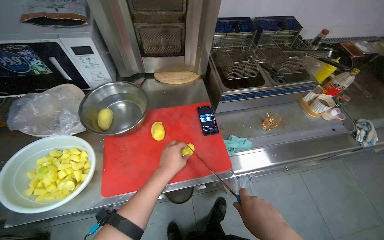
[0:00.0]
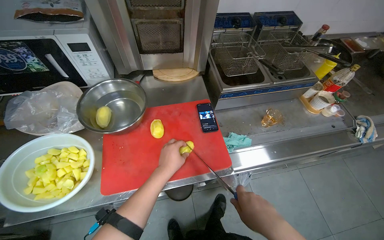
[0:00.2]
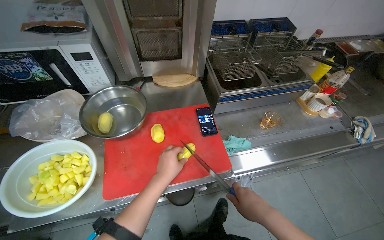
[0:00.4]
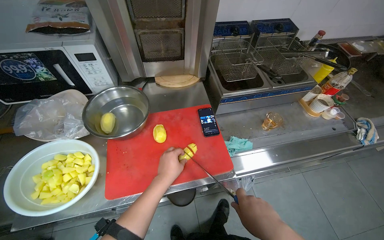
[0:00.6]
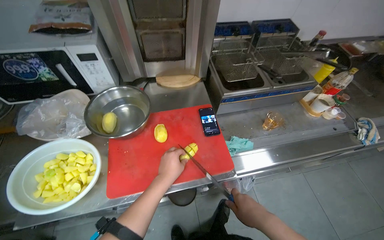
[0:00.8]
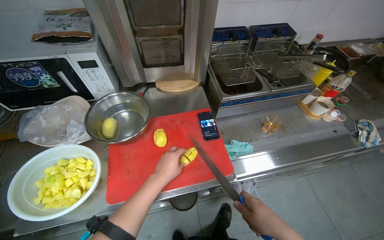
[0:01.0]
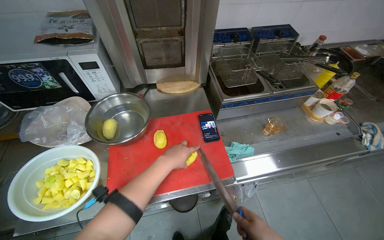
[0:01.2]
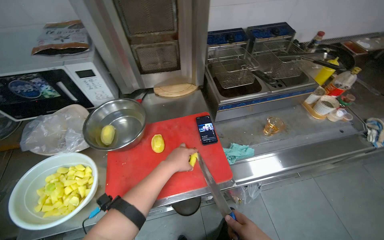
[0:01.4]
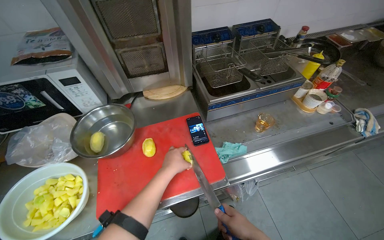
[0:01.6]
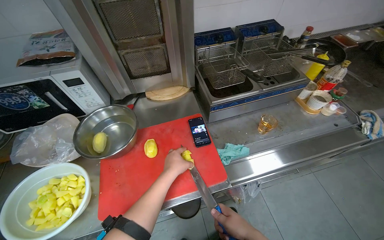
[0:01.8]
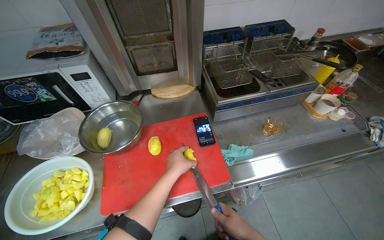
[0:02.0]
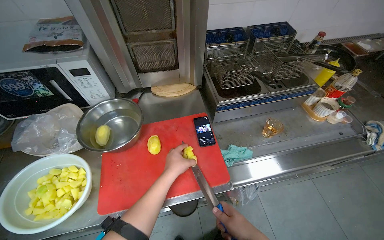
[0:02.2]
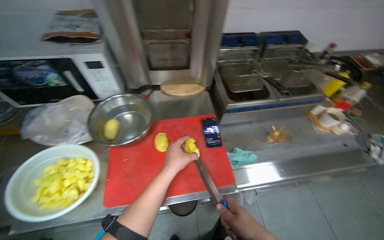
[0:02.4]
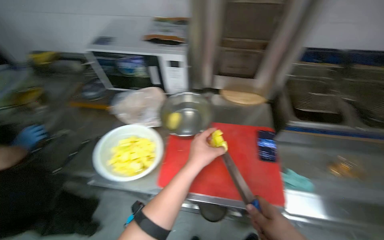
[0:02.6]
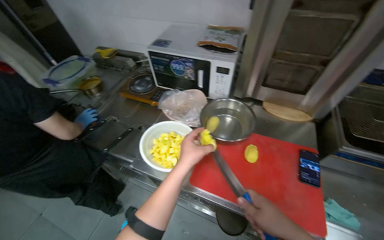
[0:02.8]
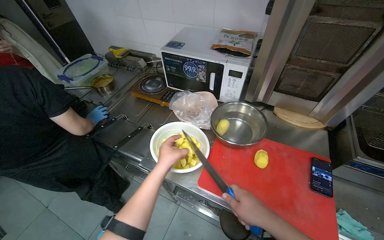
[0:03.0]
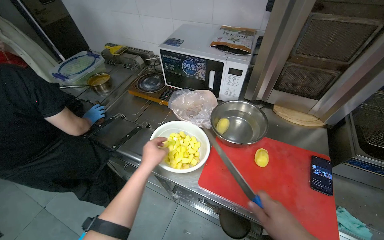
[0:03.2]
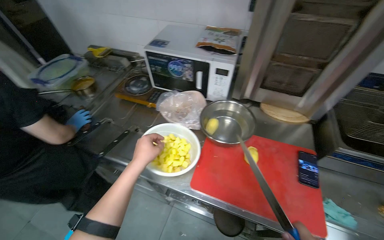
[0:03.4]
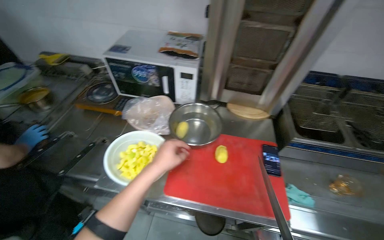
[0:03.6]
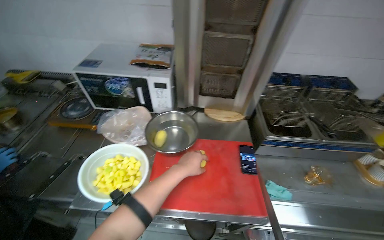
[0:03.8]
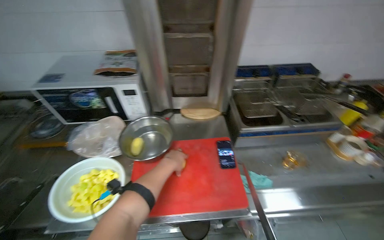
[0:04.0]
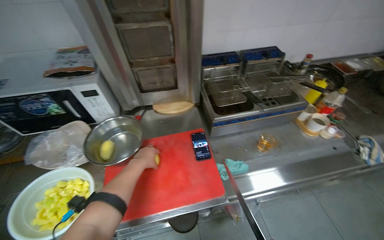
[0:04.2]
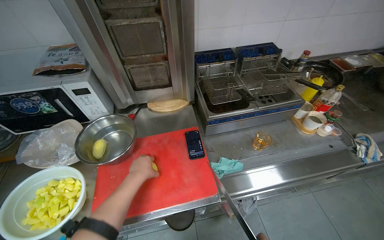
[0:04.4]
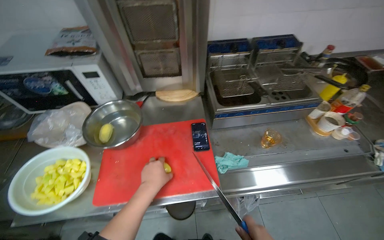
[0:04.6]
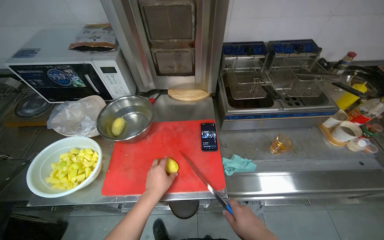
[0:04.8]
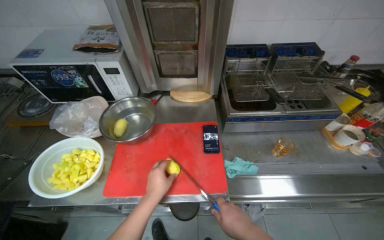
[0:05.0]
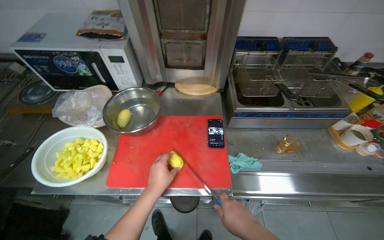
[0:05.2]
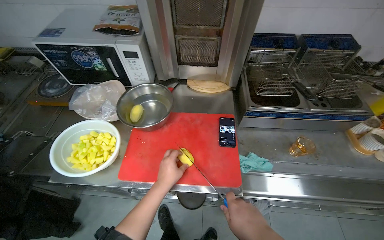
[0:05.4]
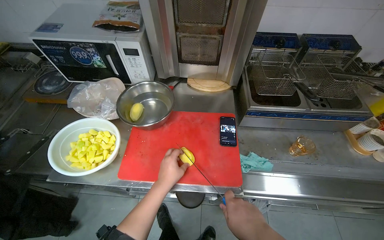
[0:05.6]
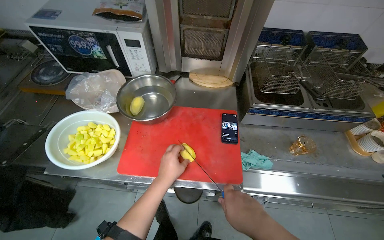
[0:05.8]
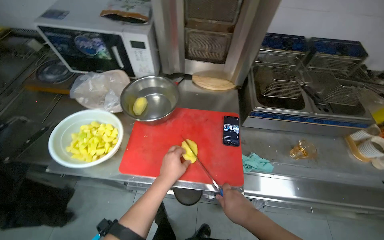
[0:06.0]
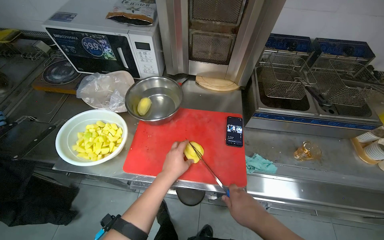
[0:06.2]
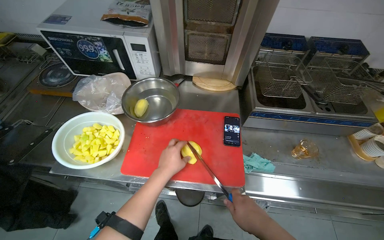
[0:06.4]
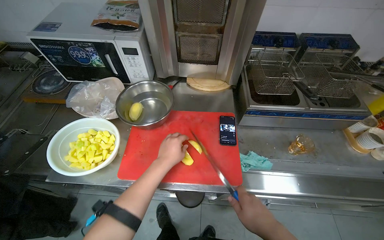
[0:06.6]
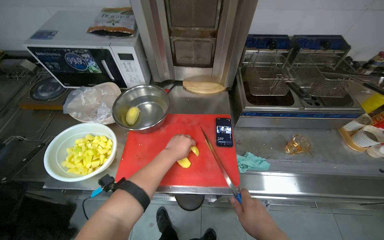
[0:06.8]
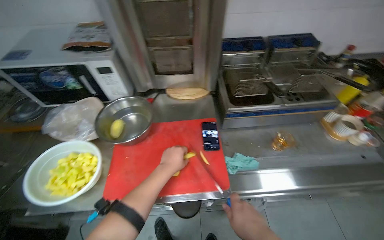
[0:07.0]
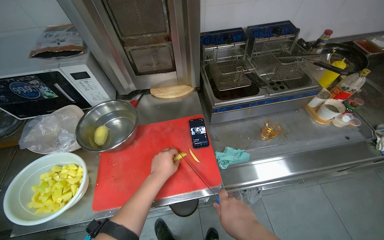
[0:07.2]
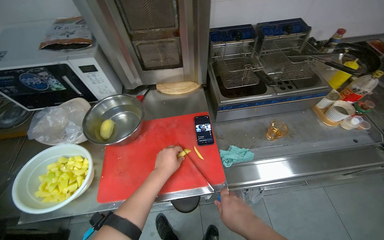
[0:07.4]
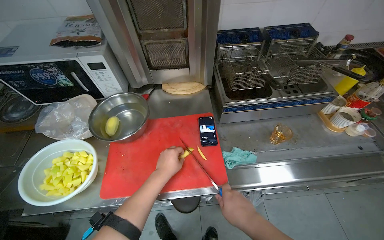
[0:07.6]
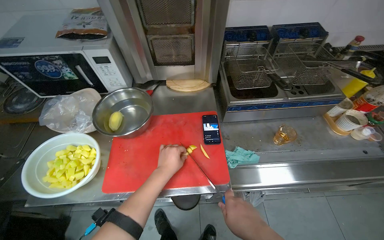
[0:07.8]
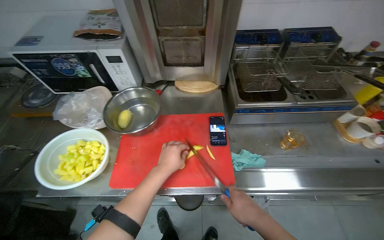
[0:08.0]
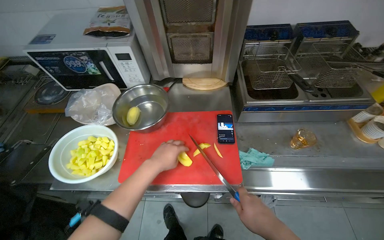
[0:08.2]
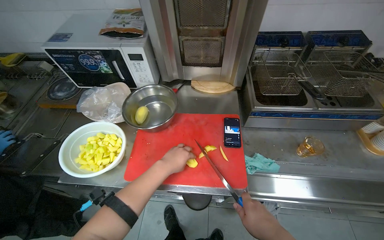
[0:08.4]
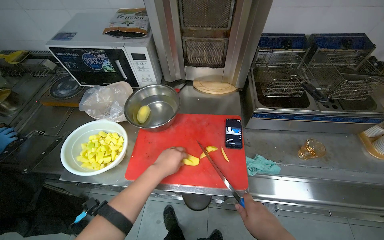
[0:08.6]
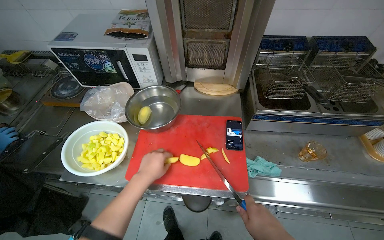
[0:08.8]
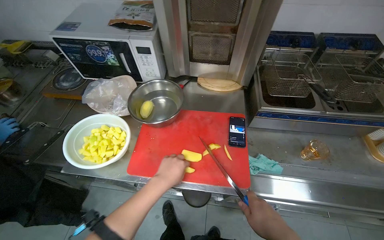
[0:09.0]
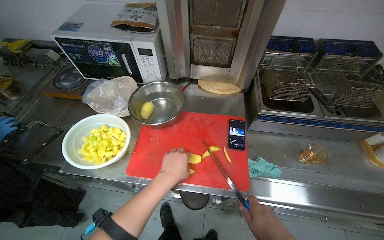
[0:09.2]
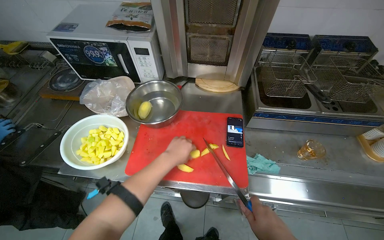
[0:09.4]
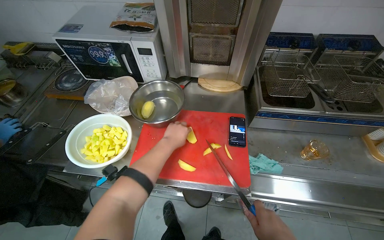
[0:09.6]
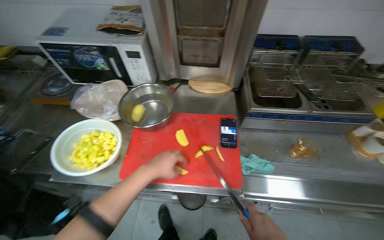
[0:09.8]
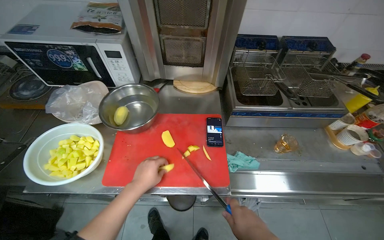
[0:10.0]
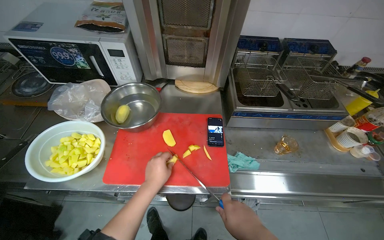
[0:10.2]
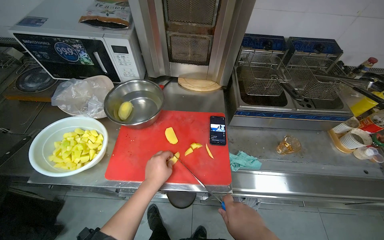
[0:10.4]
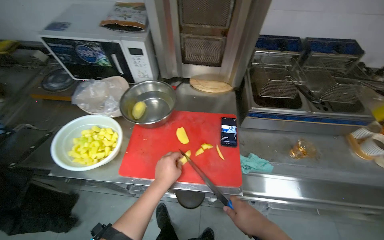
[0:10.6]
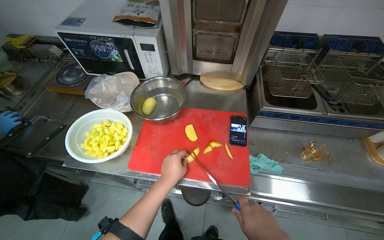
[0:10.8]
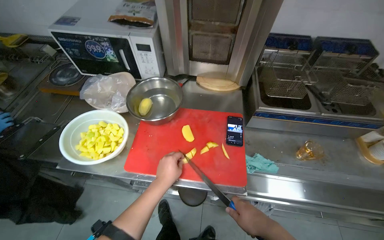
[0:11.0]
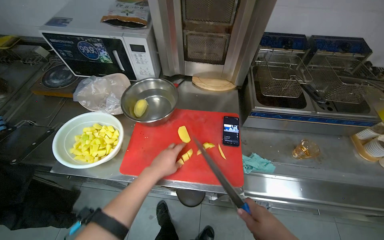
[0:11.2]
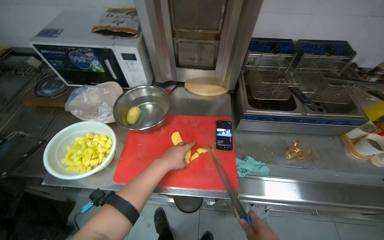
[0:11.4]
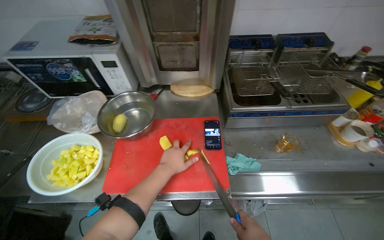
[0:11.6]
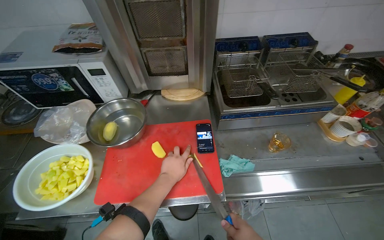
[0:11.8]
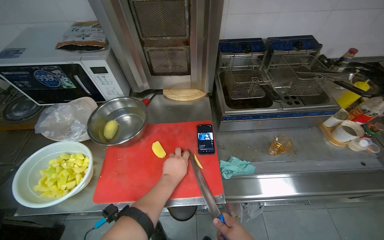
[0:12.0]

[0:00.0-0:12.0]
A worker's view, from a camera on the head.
Job: preparing food.
The whole recording: Slicing potatoes for preparation. The worker picks up potatoes from a bowl and slices them into pieces on a red cutting board.
0:01.6 to 0:03.0: The head rotates approximately 45 degrees to the left.
0:03.0 to 0:04.4: The wearer's head swings about 40 degrees to the right.

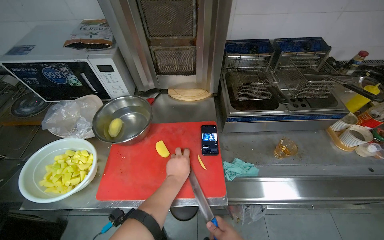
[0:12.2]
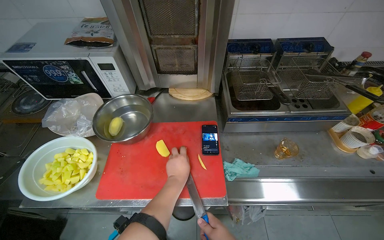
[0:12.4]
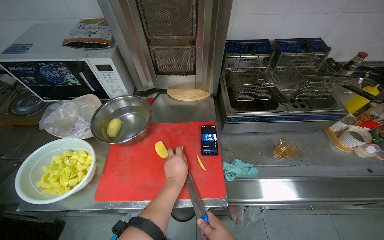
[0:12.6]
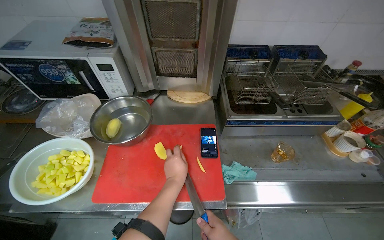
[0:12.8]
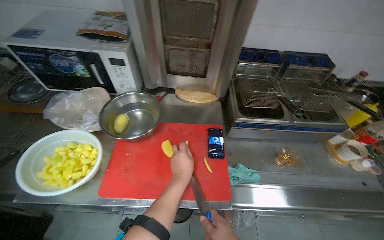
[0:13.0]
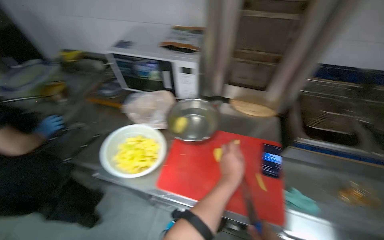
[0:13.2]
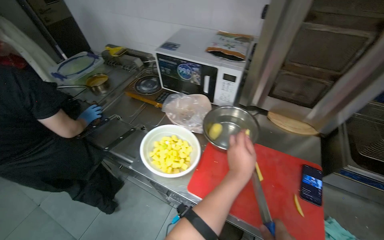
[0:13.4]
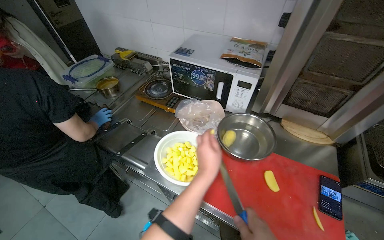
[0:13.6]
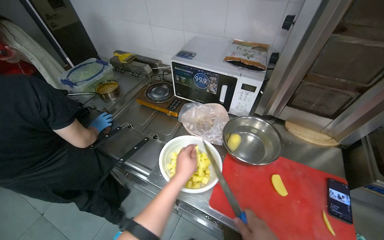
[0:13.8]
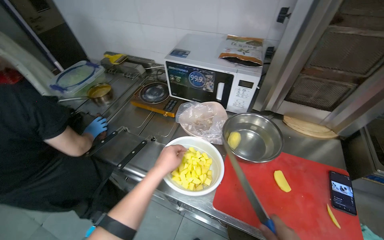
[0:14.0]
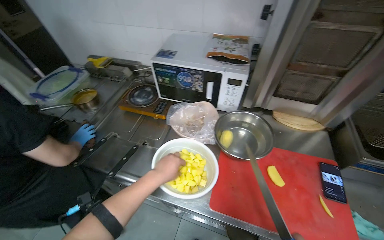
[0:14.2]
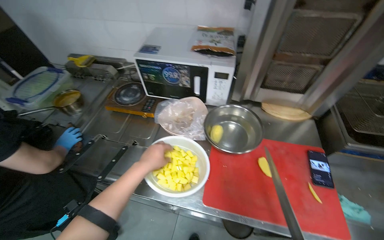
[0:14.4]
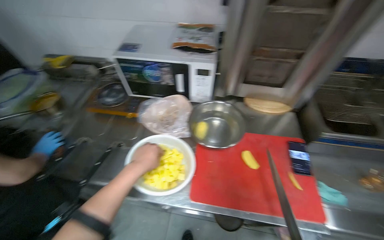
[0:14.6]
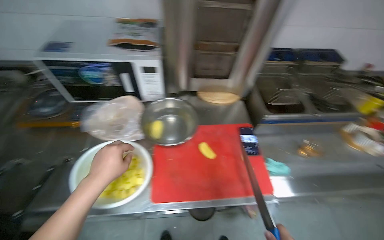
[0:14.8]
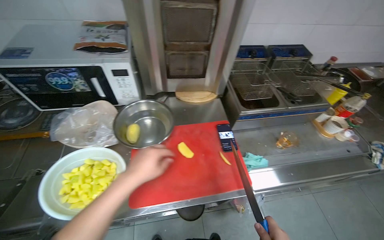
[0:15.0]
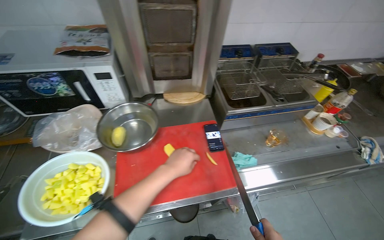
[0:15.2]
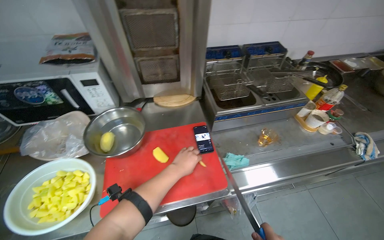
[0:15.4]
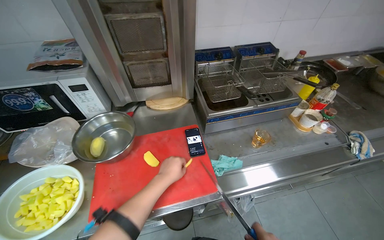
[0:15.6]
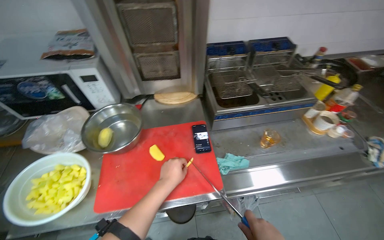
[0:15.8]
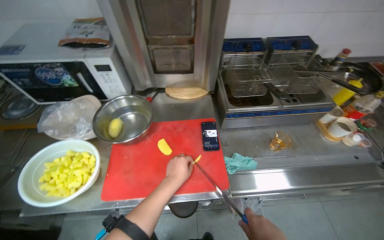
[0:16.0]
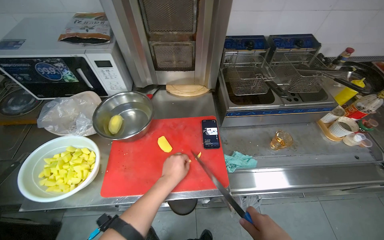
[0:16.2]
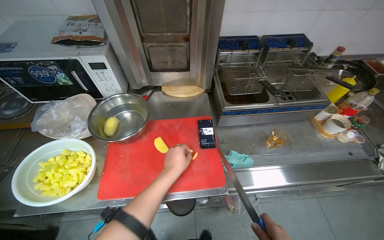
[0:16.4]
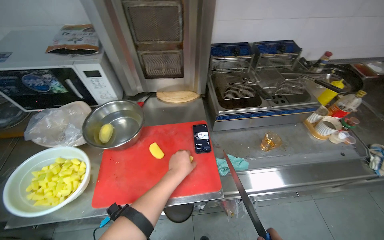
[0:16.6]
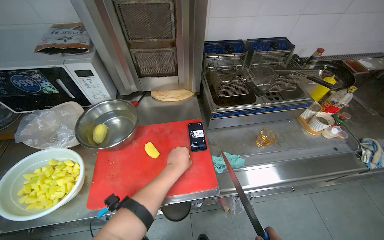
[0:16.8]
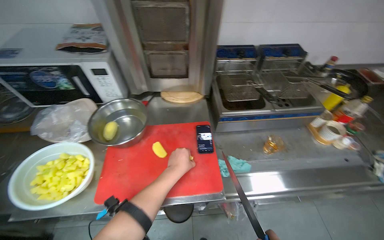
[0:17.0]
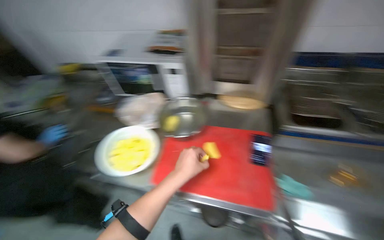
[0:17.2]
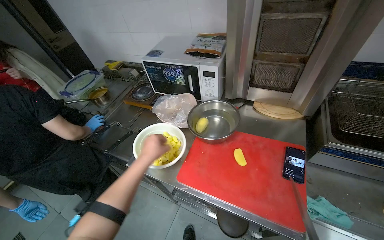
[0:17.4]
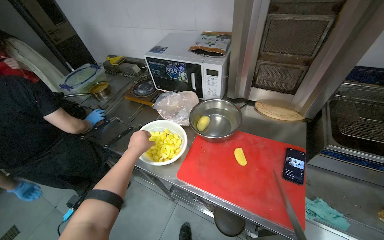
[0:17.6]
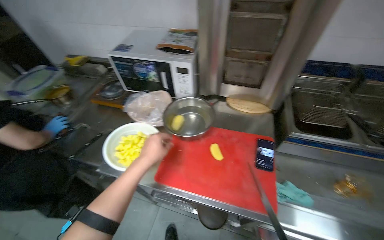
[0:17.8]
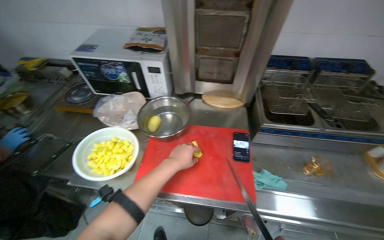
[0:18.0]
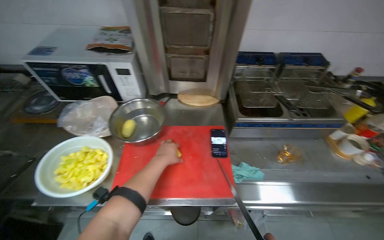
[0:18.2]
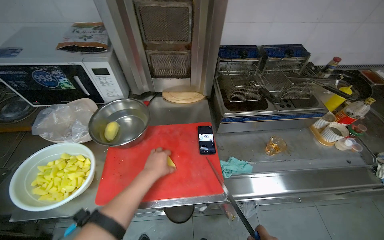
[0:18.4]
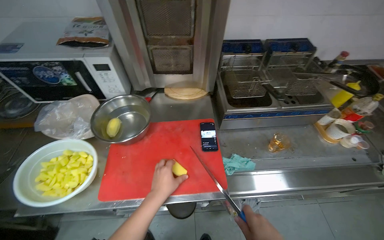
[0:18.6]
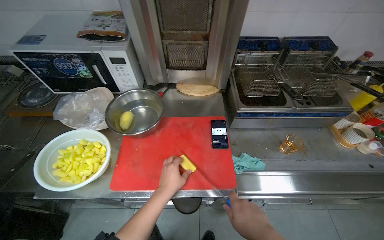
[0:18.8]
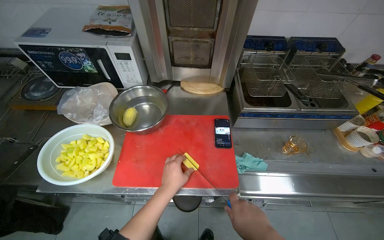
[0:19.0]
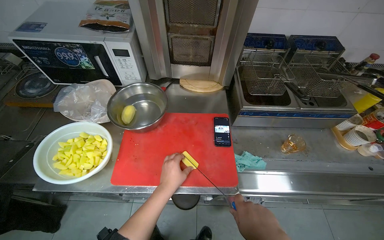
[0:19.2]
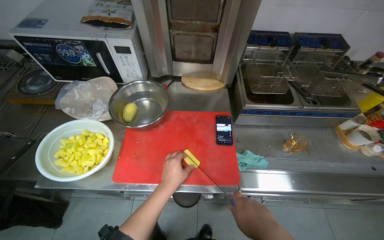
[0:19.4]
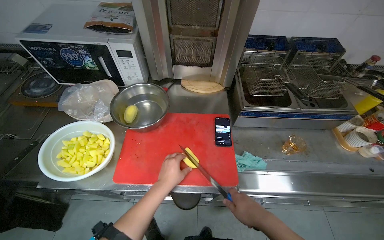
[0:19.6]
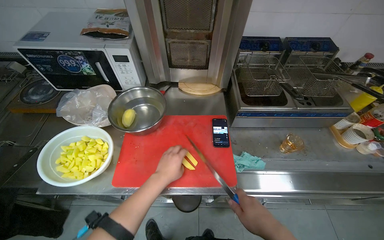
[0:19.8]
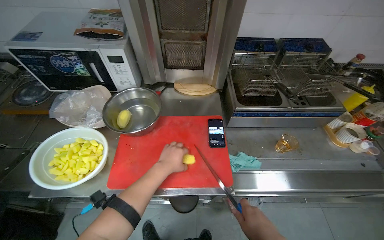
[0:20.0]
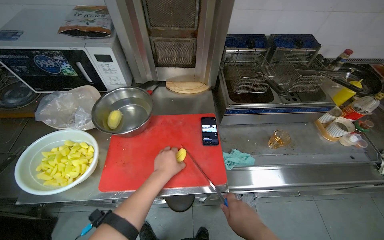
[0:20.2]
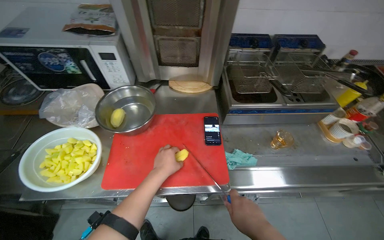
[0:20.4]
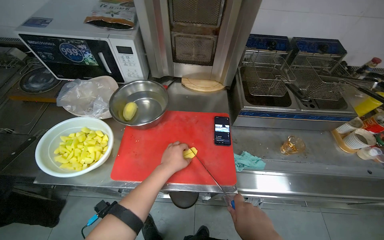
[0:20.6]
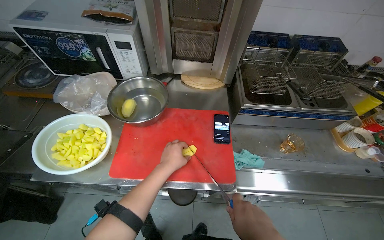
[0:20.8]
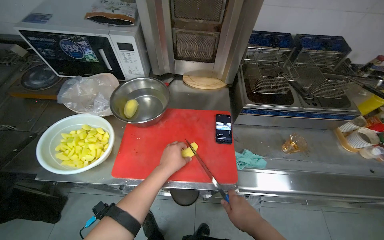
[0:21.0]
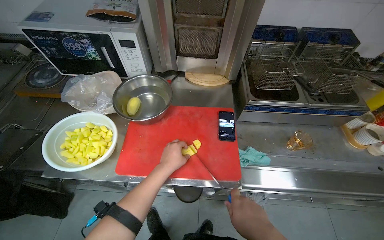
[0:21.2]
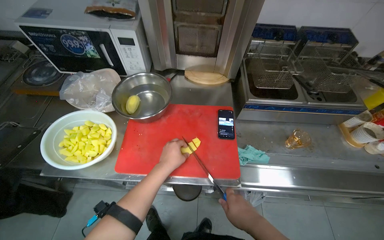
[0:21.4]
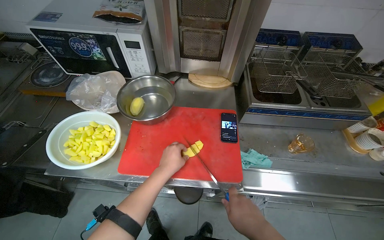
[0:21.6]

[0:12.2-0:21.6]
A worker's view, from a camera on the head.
Job: preparing food.
The whole recording: Slicing potatoes for preparation. The worker picks up potatoes from a bowl and slices them into pieces on a red cutting board.
0:12.2 to 0:13.8: The head rotates some 25 degrees to the left.
0:13.8 to 0:15.4: The head turns to the right by approximately 40 degrees.
